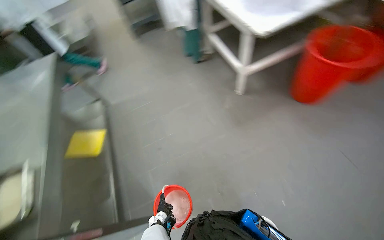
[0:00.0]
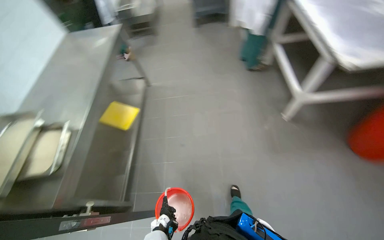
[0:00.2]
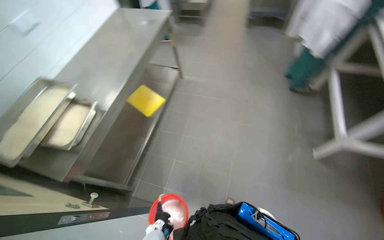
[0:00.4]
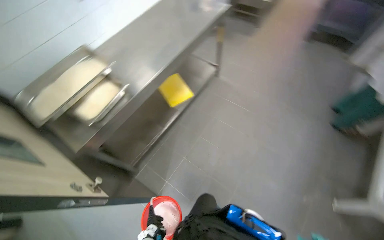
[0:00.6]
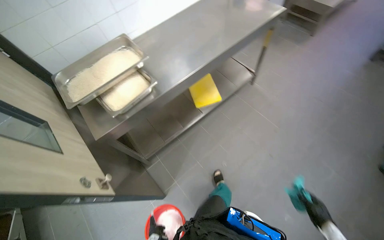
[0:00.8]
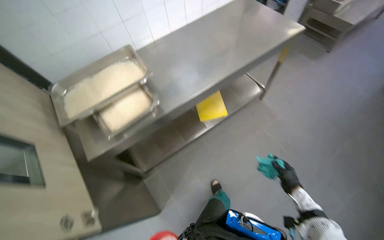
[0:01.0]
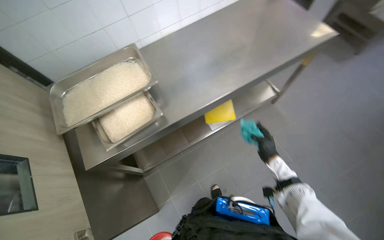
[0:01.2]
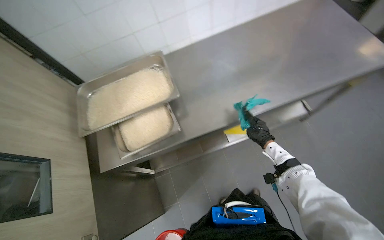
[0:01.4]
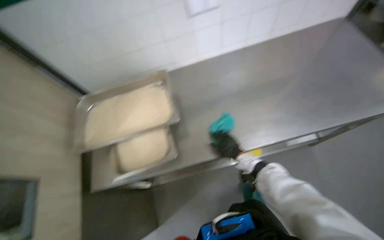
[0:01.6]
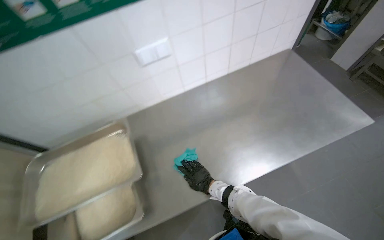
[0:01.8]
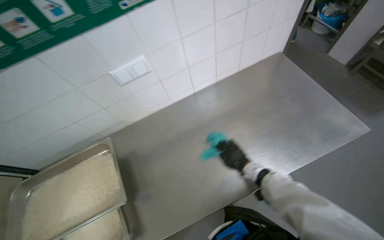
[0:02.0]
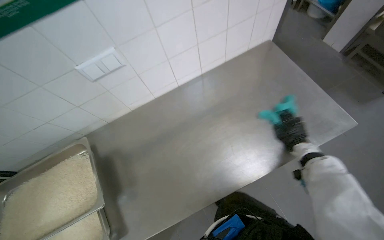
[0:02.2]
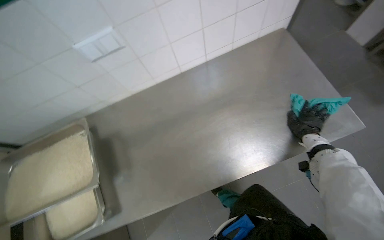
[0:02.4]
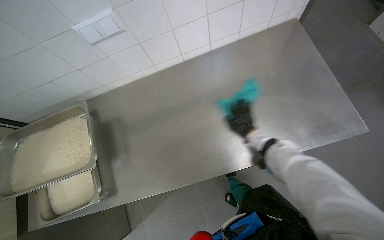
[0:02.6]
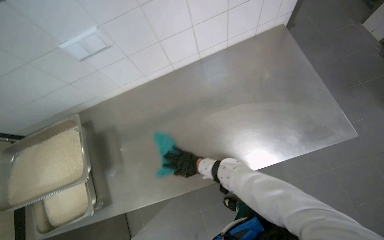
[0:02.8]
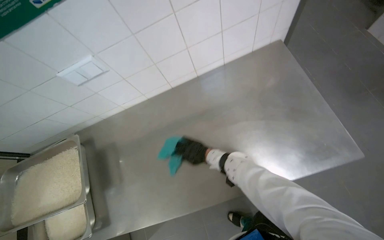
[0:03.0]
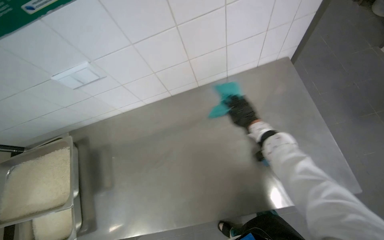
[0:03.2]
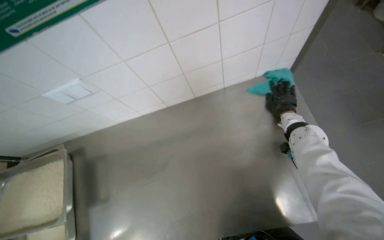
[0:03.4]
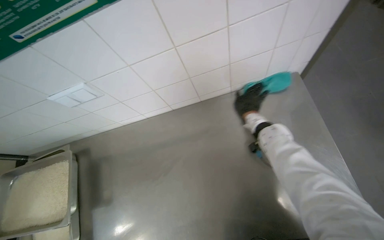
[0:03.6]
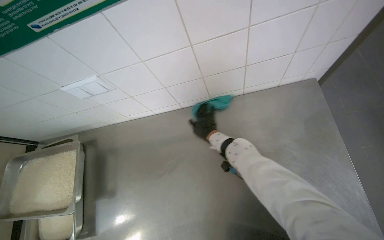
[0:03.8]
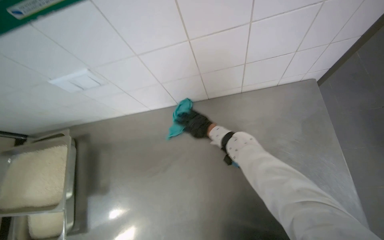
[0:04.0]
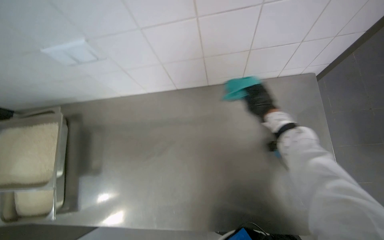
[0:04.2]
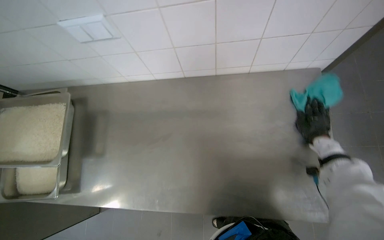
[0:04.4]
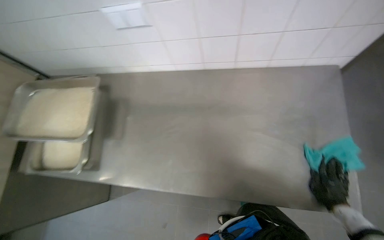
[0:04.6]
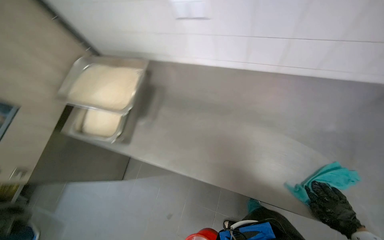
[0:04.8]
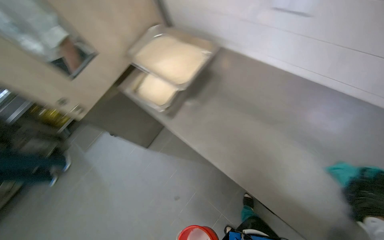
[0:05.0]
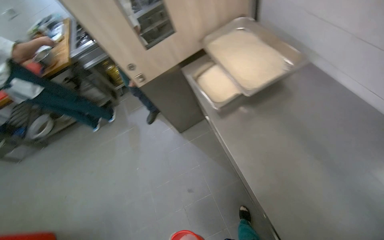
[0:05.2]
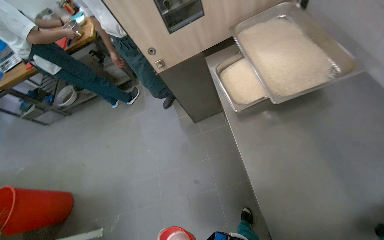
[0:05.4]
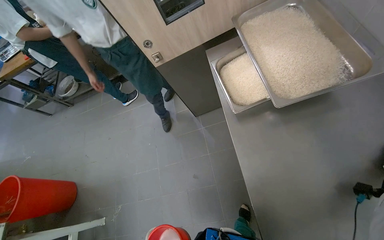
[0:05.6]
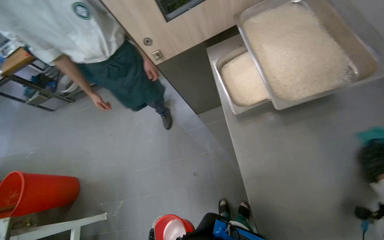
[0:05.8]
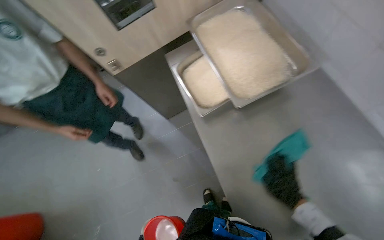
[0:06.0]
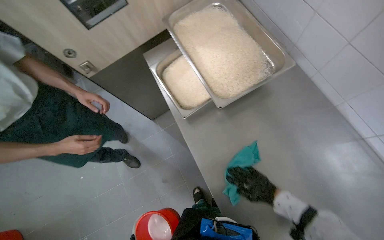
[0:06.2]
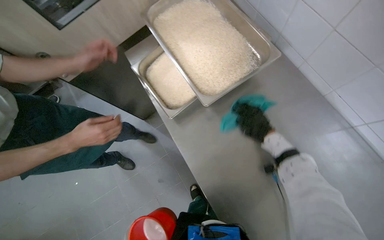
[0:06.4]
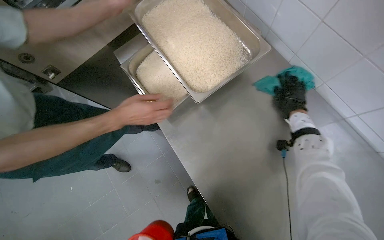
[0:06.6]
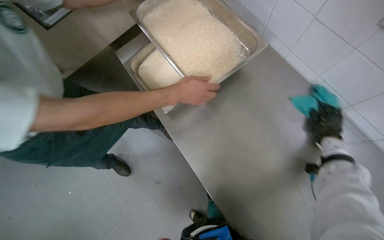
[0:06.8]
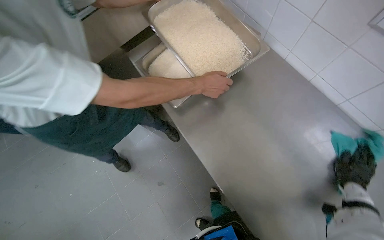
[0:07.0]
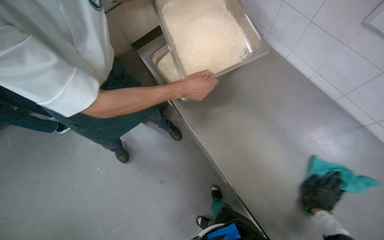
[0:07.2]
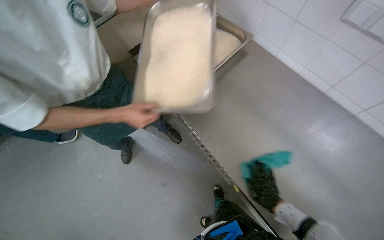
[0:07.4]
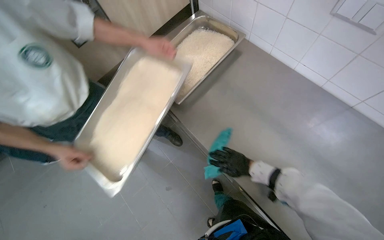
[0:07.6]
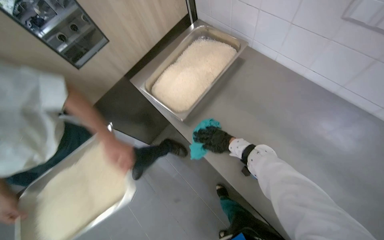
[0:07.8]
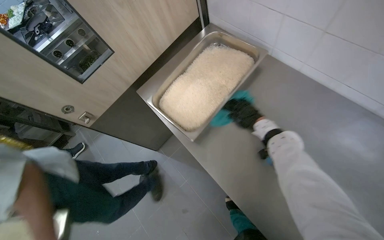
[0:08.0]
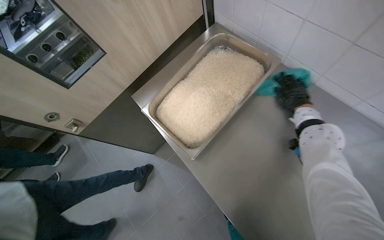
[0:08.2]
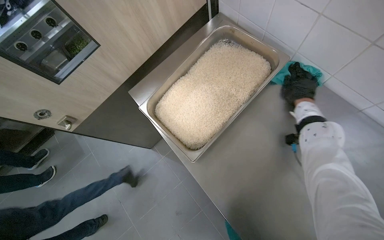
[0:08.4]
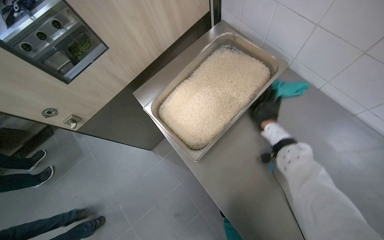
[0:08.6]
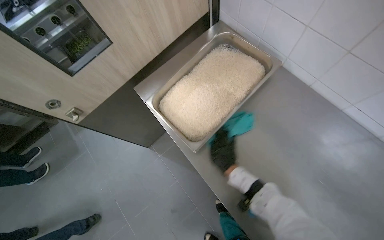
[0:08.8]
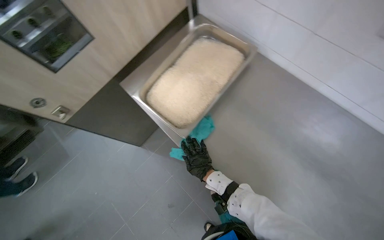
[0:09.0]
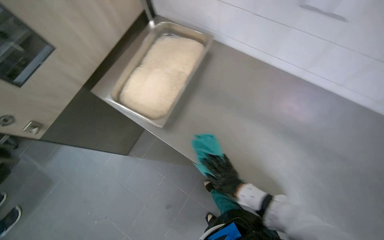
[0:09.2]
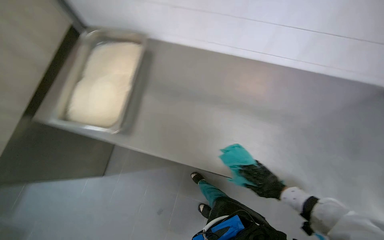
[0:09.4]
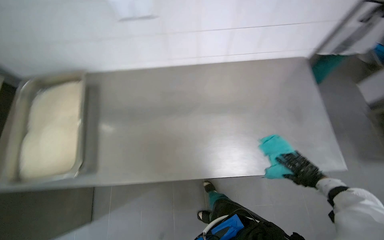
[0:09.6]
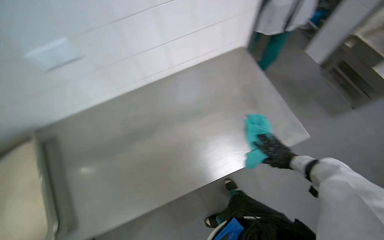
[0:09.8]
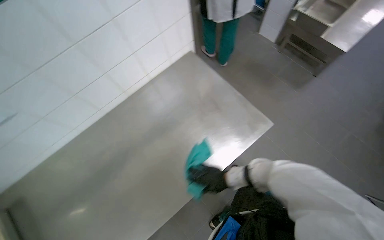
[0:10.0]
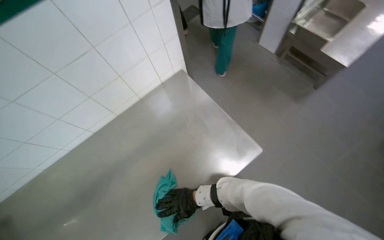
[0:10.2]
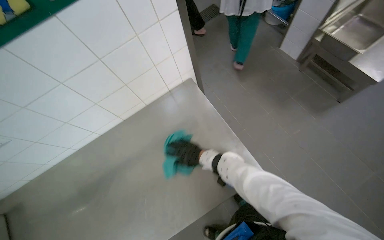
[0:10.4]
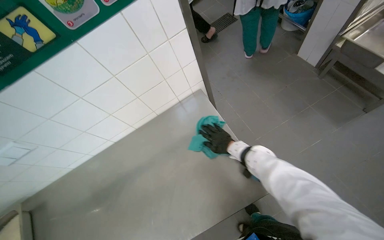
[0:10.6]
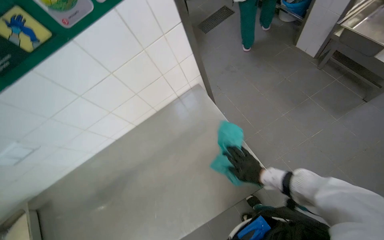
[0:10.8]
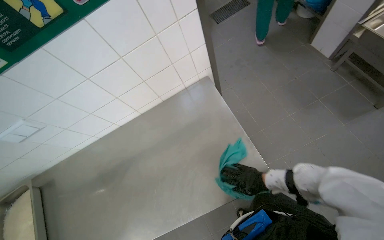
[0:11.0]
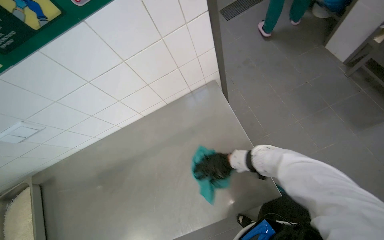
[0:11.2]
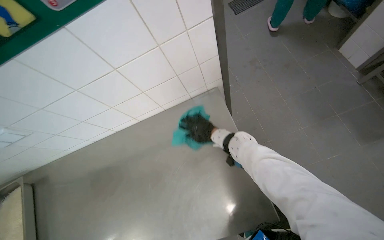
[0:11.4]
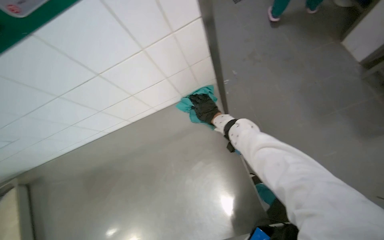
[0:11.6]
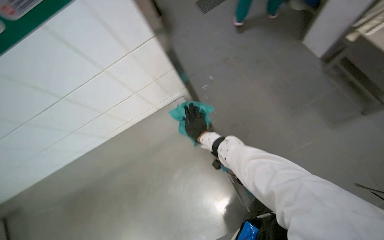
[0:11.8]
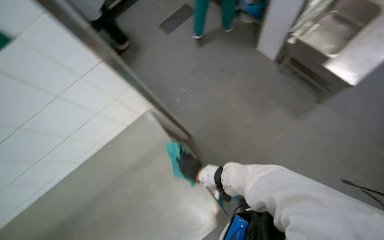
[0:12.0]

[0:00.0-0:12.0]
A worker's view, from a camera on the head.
Job: wiping surfaces.
The whole recording: Wiping cooking surface. The worker wipes the surface around large cooking pots with a cleaning cloth.
0:00.0 to 0:01.6: The head travels about 1 m. The wearer's head swings some 100 degrees to the left. The wearer looks some 15 degrees further downward.
0:01.6 to 0:03.0: The camera is carried roughly 60 cm.
0:03.0 to 0:04.4: The right hand swings left and right, roughly 40 cm each way, with 2 reversals.
0:04.4 to 0:06.0: The camera travels roughly 50 cm. The wearer's head swings roughly 65 degrees to the left. The view tilts about 15 degrees downward.
0:07.6 to 0:09.0: The right hand swings left and right, some 30 cm each way, with 2 reversals.
0:09.0 to 0:10.4: The wearer moves about 50 cm. The scene turns approximately 40 degrees counterclockwise in the picture.
0:10.4 to 0:12.0: The right hand reaches some 20 cm to the right, then returns.

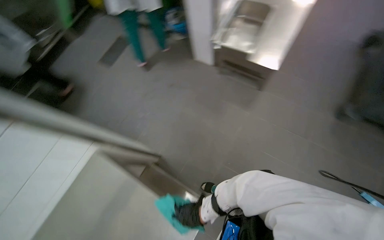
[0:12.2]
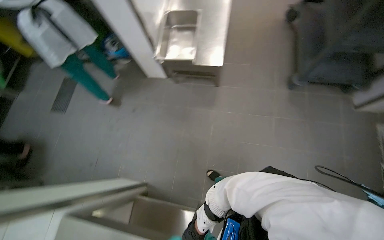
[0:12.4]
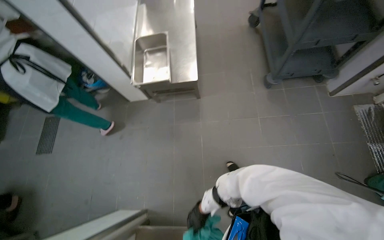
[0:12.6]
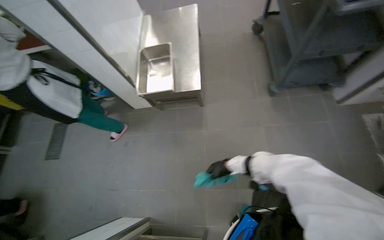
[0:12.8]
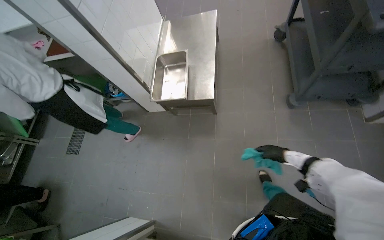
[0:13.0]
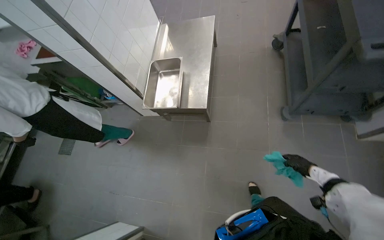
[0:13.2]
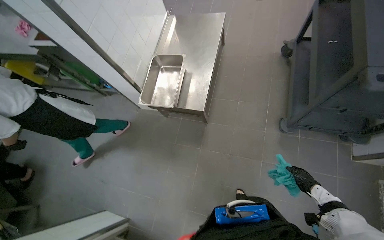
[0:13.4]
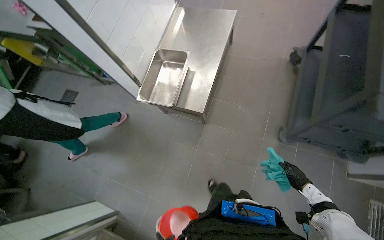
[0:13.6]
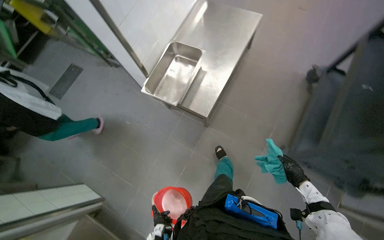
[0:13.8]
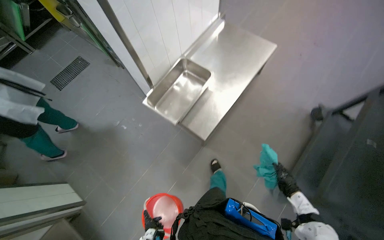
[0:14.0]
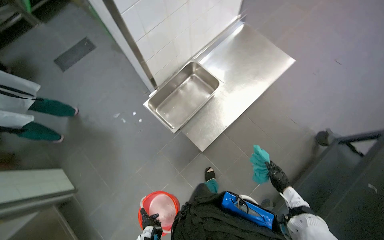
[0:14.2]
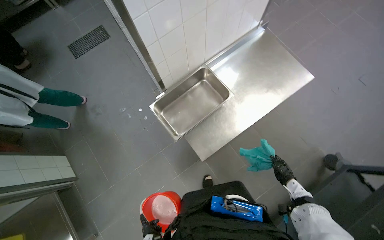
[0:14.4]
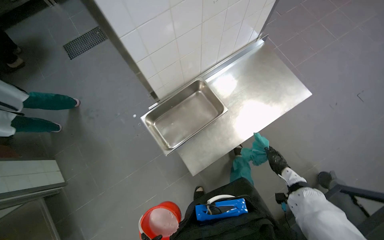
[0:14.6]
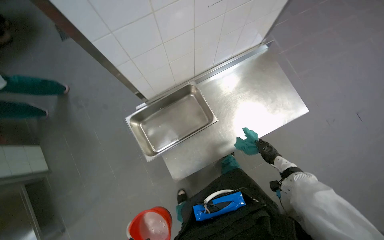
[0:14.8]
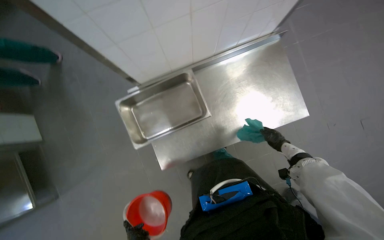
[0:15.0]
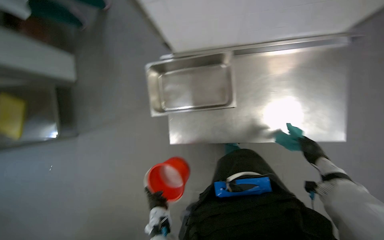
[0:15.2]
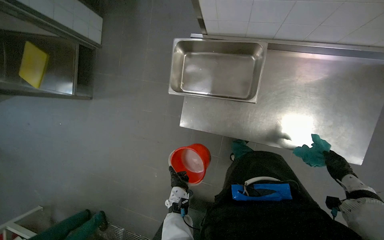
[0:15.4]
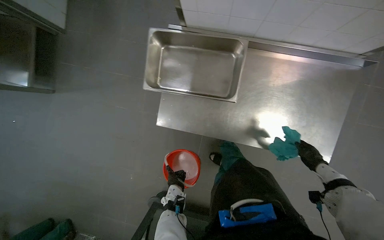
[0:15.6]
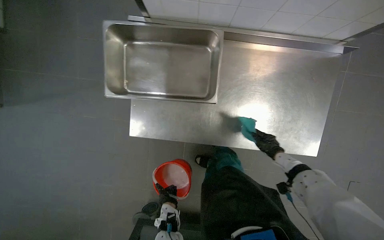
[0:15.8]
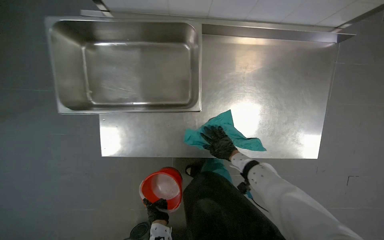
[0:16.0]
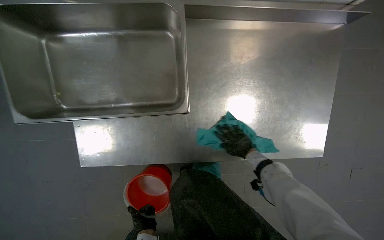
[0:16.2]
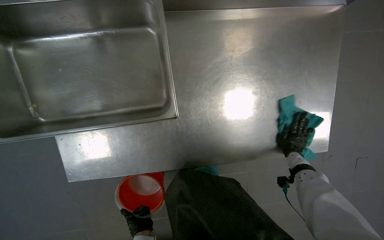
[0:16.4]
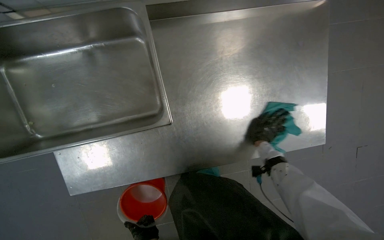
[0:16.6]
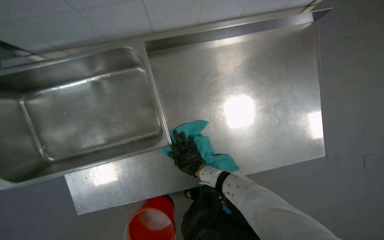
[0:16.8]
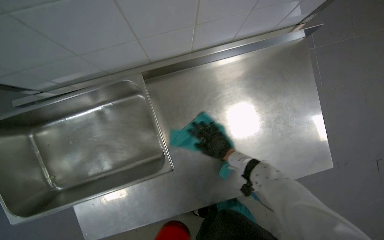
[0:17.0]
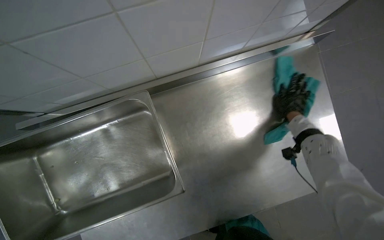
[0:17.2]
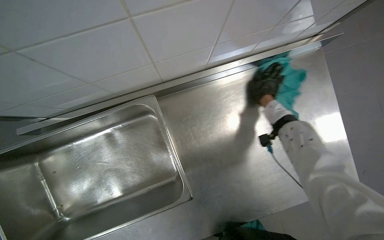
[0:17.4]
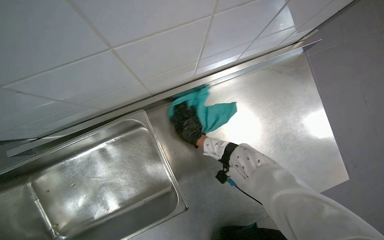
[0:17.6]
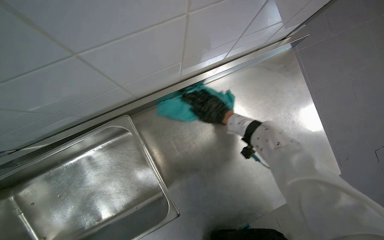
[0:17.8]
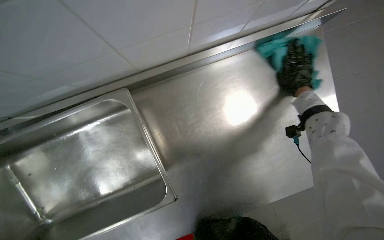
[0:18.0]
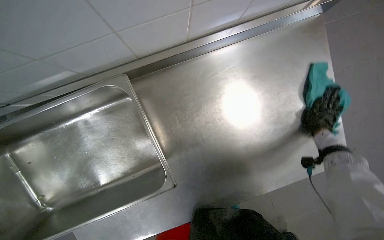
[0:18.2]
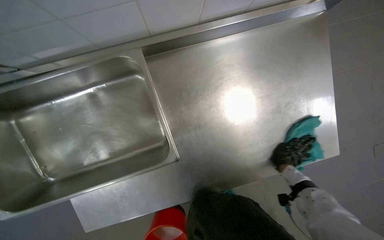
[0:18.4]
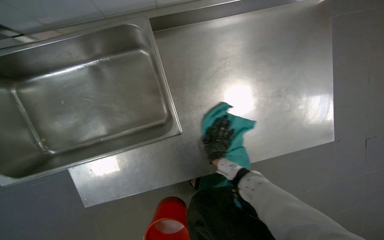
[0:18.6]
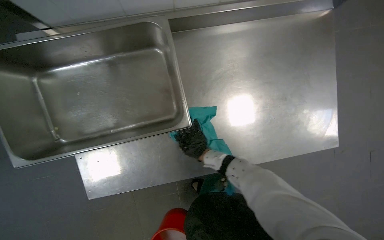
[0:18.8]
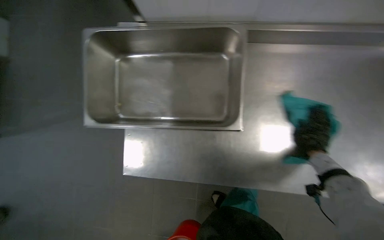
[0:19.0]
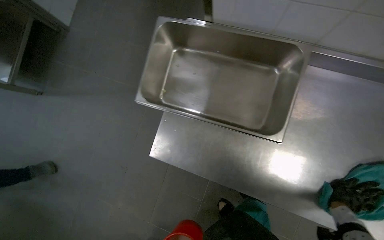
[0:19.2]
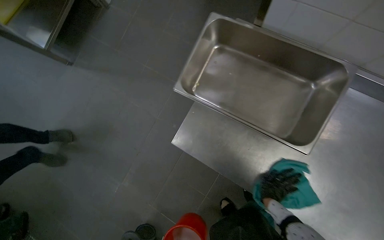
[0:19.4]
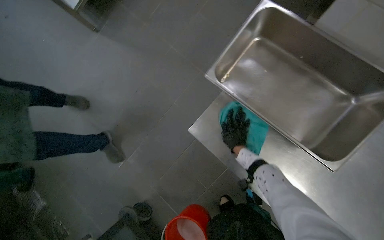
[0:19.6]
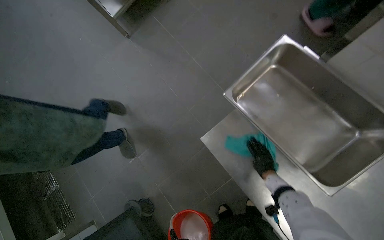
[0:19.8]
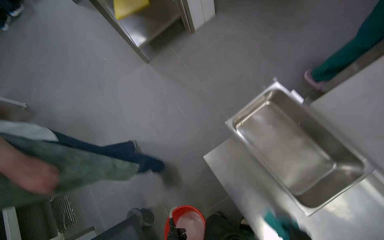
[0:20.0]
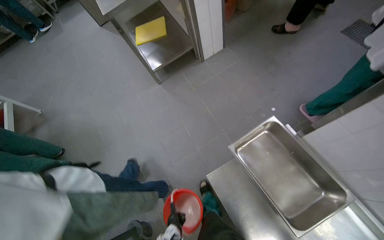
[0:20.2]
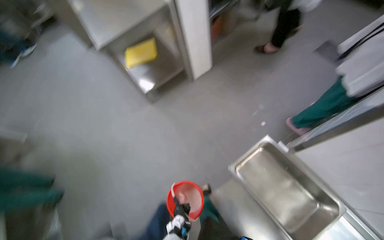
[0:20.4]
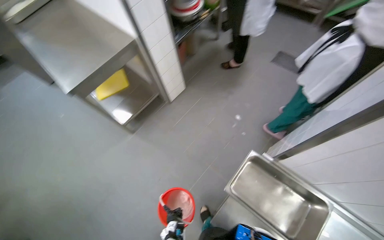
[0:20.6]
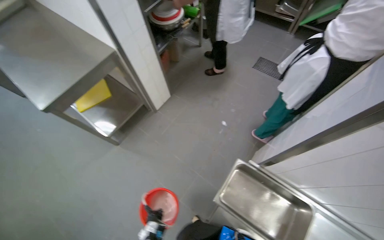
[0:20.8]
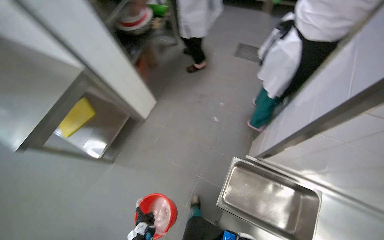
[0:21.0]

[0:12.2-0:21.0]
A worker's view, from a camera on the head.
Job: wiping surfaces.
The whole recording: Wiping cooking surface. The worker wipes the surface around large cooking pots with a cleaning cloth.
0:12.2 to 0:13.6: The wearer moves roughly 70 cm.
0:13.6 to 0:15.2: The wearer moves about 80 cm. The view tilts some 25 degrees downward. Everything in view rotates about 70 degrees clockwise.
0:15.2 to 0:16.6: The camera is carried approximately 50 cm. The wearer looks about 15 degrees further to the right. The view tilts approximately 15 degrees downward.
0:18.0 to 0:19.6: The camera is carried about 50 cm. The head rotates some 65 degrees to the left.
0:19.6 to 0:21.0: The camera is carried some 60 cm. The head turns to the right by roughly 15 degrees. The wearer looks about 20 degrees further upward.
